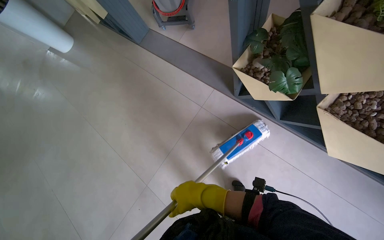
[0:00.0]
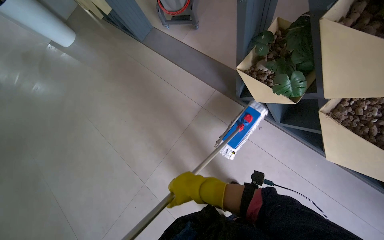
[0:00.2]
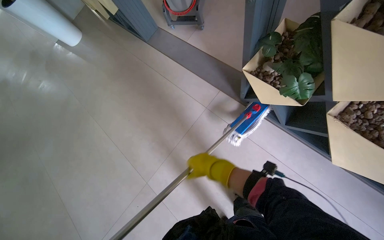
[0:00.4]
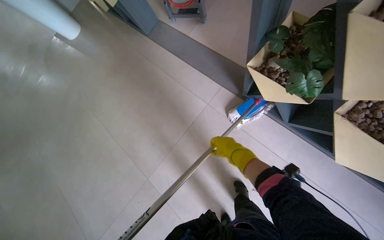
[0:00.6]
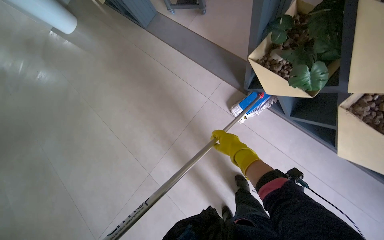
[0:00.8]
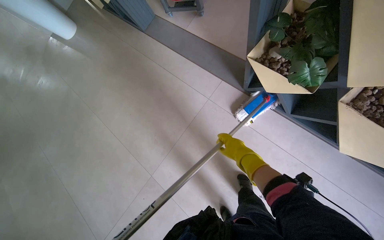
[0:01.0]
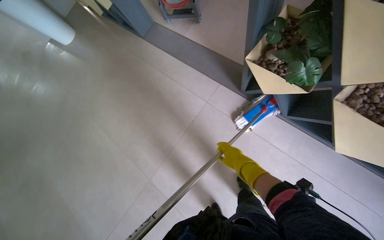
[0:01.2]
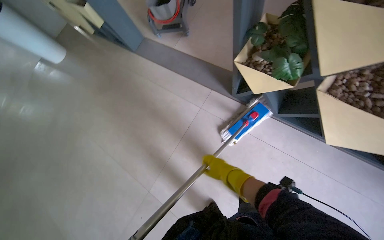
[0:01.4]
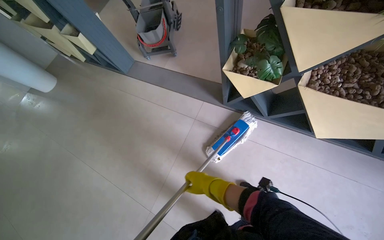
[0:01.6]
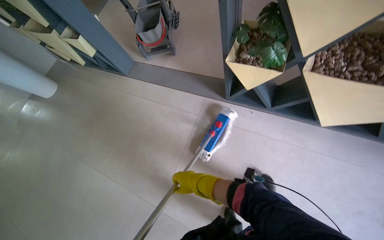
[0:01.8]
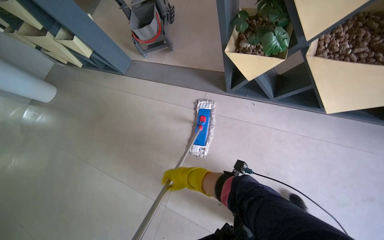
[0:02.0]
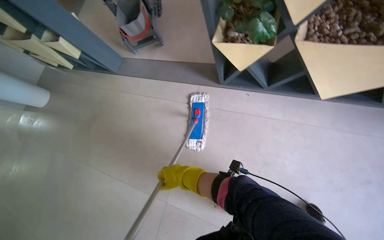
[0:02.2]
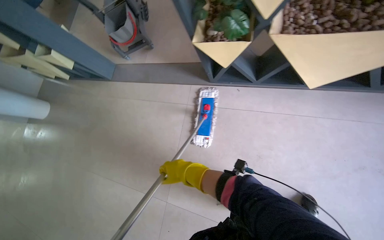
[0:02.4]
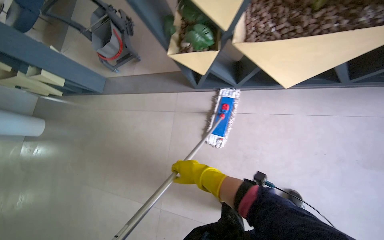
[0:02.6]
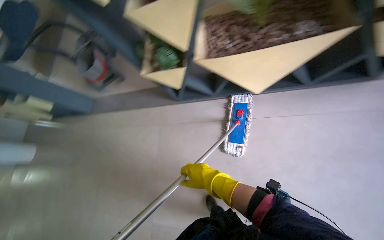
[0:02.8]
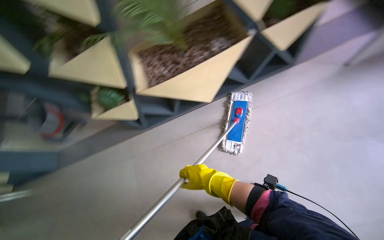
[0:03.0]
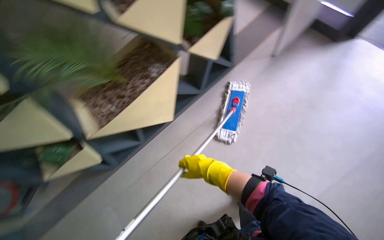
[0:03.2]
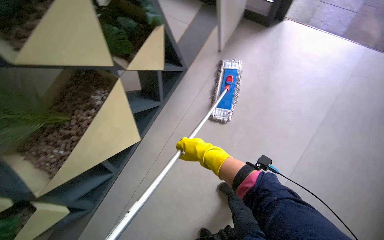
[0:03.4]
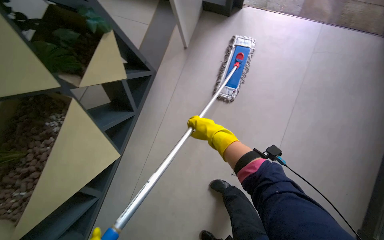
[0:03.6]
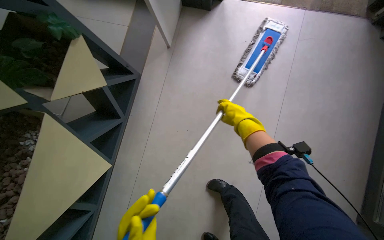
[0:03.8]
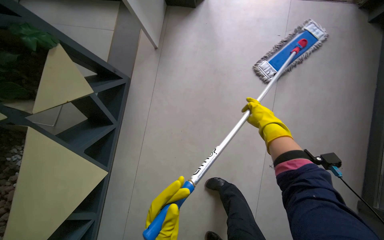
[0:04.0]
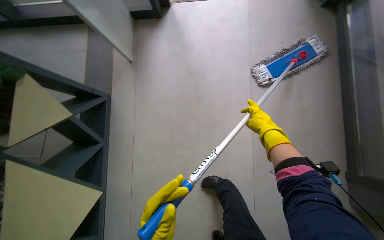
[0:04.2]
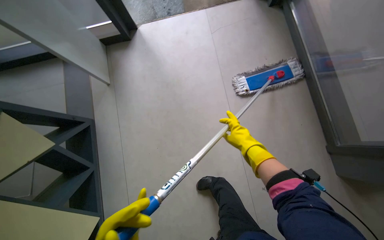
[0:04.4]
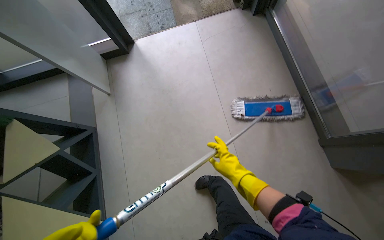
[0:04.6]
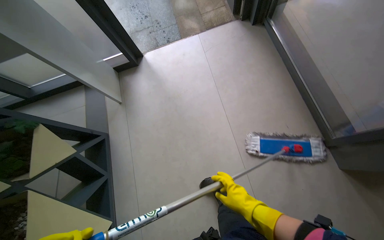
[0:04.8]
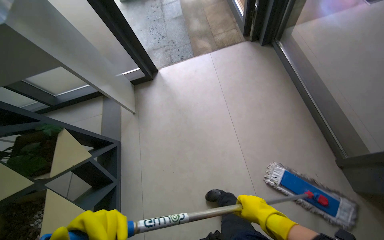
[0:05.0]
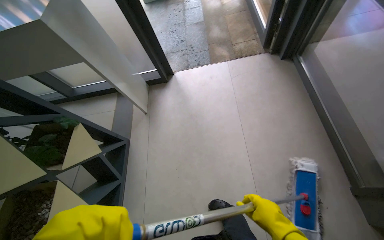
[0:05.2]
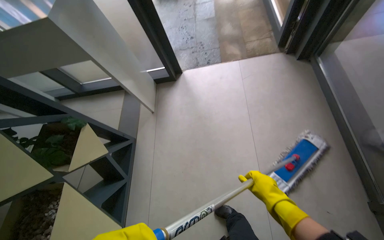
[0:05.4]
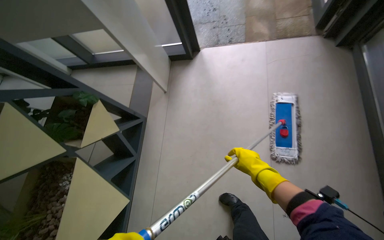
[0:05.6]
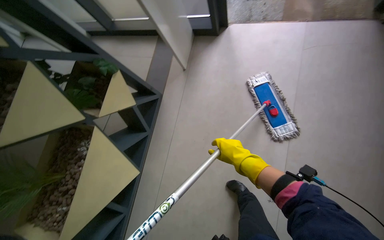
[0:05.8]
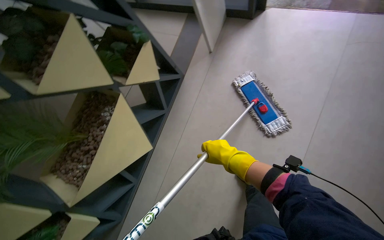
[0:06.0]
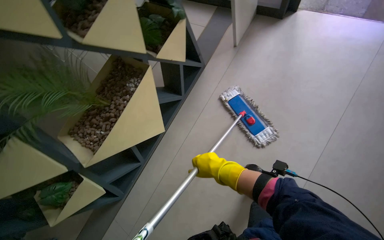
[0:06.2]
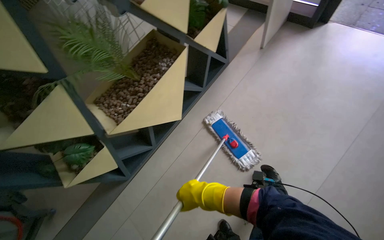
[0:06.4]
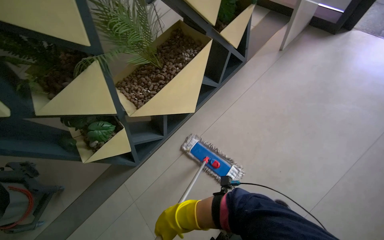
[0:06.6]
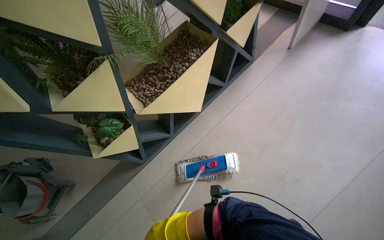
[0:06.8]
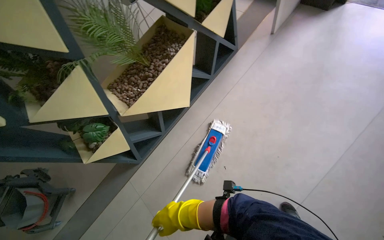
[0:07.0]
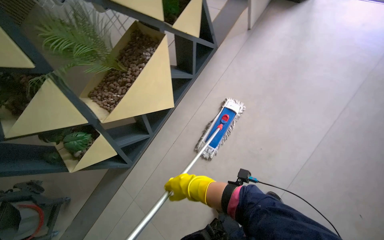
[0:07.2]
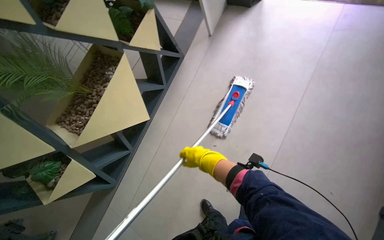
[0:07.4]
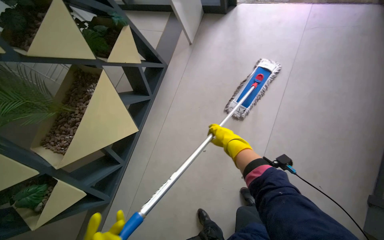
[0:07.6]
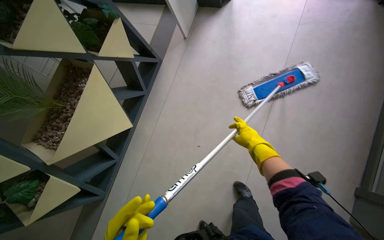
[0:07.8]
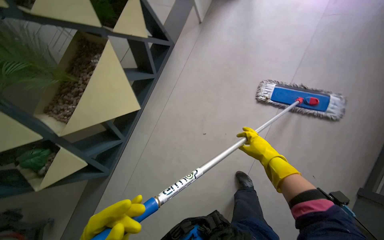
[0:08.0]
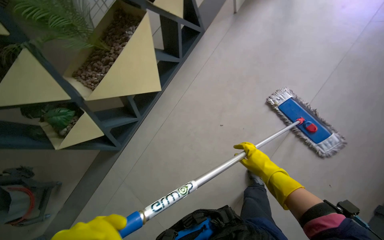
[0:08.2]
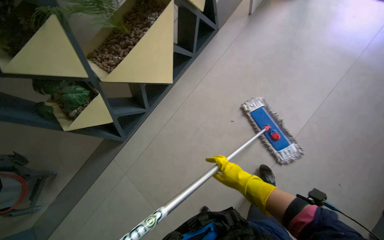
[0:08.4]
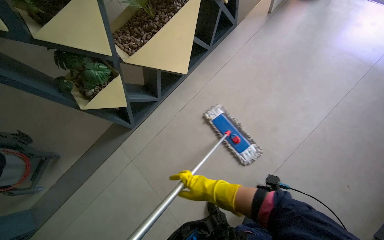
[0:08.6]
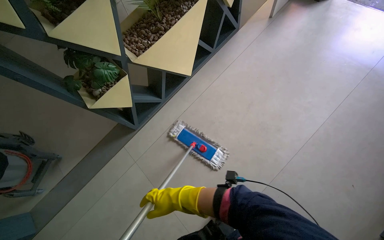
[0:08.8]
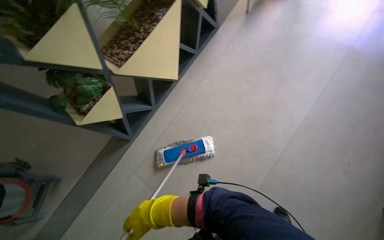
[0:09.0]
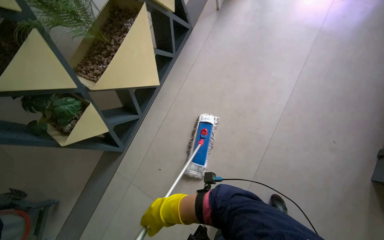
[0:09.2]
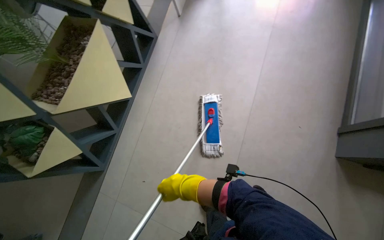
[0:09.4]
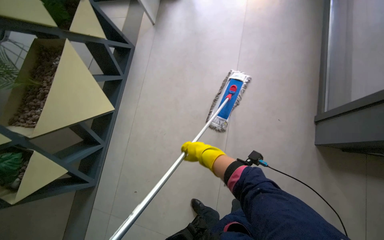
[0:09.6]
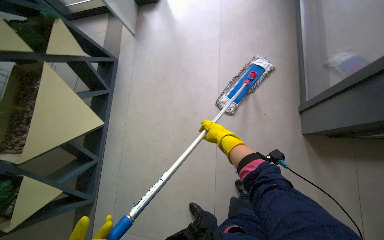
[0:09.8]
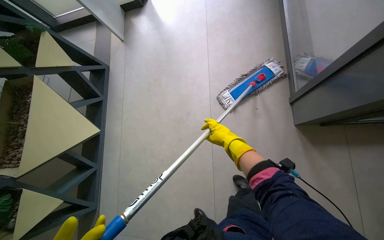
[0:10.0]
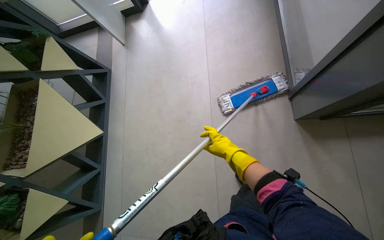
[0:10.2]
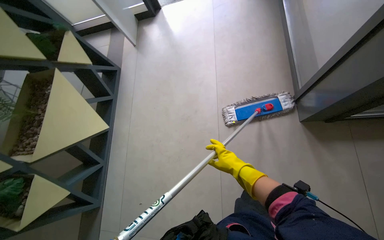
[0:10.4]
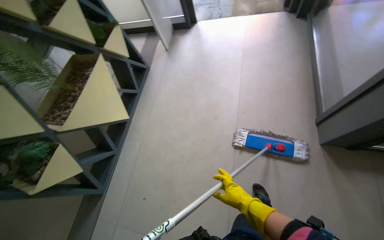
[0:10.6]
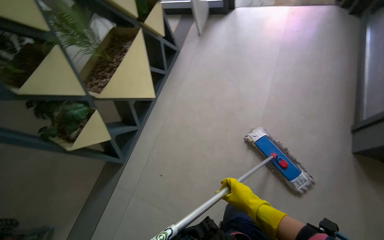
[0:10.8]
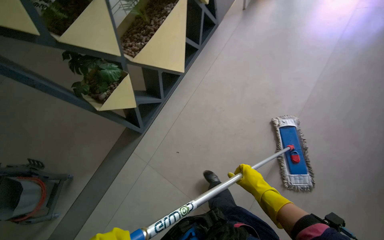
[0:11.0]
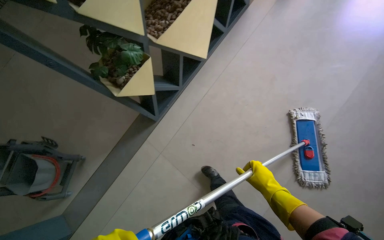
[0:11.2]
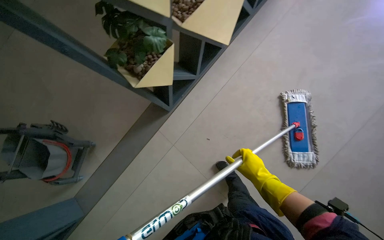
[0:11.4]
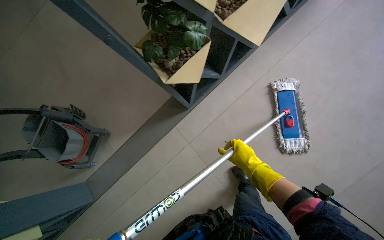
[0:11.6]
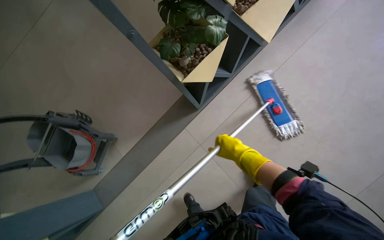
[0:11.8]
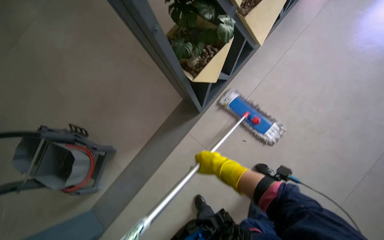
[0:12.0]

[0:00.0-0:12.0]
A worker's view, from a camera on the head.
Job: mopping floor.
The whole recording: Mopping entrance floor. The worker mops the floor in the building's entrance area, both inside and outside the doors.
0:00.0 to 0:01.6: The right hand shifts about 10 cm farther from the camera, and travels to the right and back again, approximately 10 cm each way.
0:01.6 to 0:03.0: The camera travels roughly 60 cm. The scene turns about 45 degrees counterclockwise in the picture.
0:03.0 to 0:04.4: The head travels roughly 40 cm. The wearer's head swings roughly 70 degrees to the right.
0:04.4 to 0:06.0: The wearer's head swings approximately 35 degrees to the left.
0:07.6 to 0:09.0: The camera travels roughly 50 cm.
0:09.0 to 0:10.4: The camera travels about 50 cm. The scene turns approximately 35 degrees counterclockwise in the picture.
0:10.4 to 0:12.0: The camera is carried approximately 1 m. The camera pitches downward, by roughly 15 degrees. Everything in view rotates some 40 degrees clockwise.

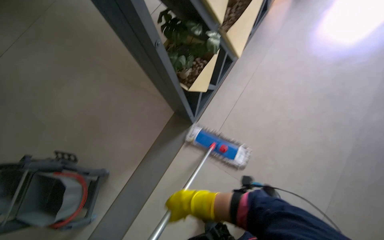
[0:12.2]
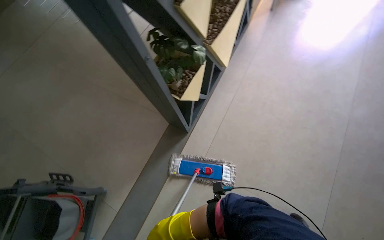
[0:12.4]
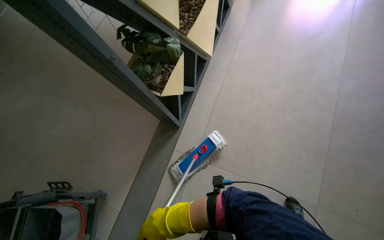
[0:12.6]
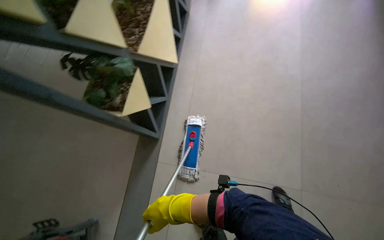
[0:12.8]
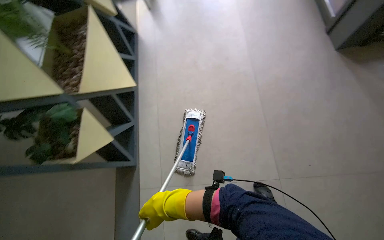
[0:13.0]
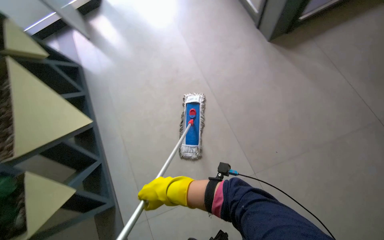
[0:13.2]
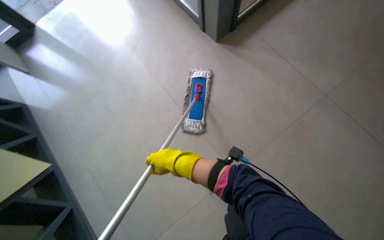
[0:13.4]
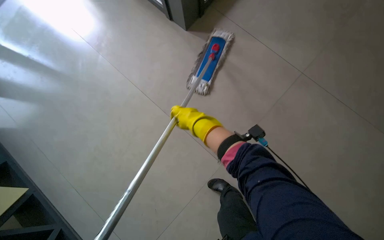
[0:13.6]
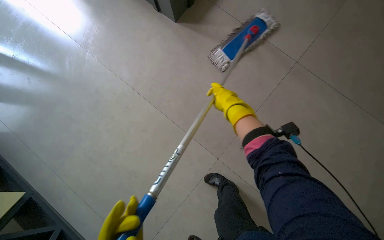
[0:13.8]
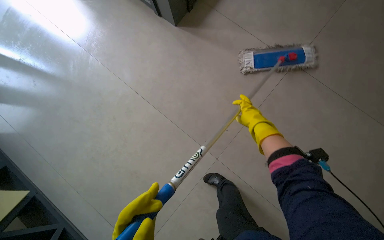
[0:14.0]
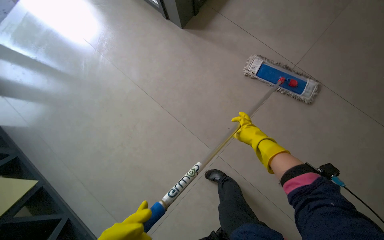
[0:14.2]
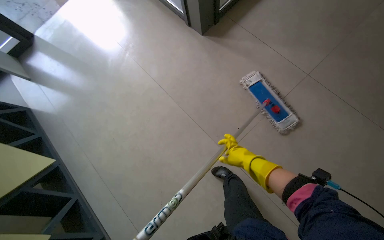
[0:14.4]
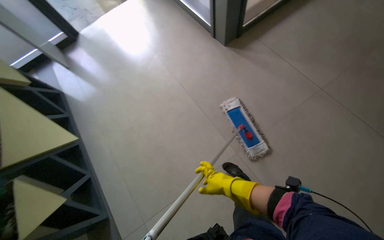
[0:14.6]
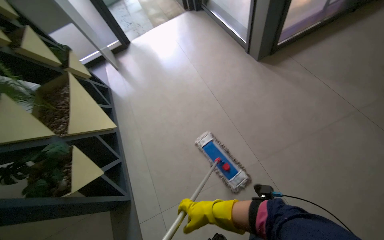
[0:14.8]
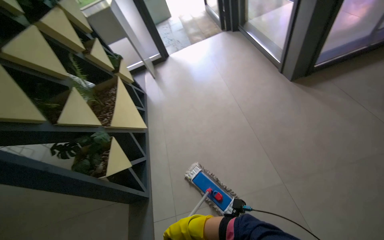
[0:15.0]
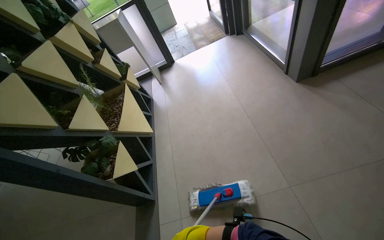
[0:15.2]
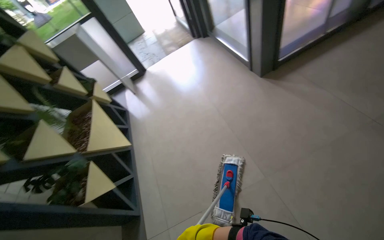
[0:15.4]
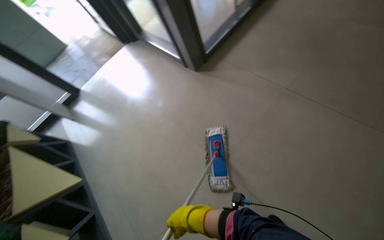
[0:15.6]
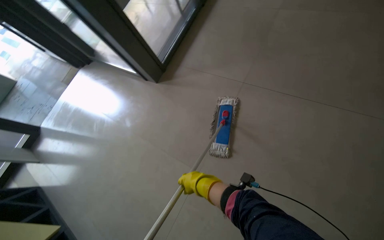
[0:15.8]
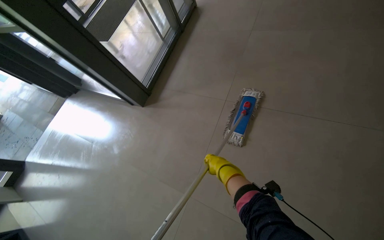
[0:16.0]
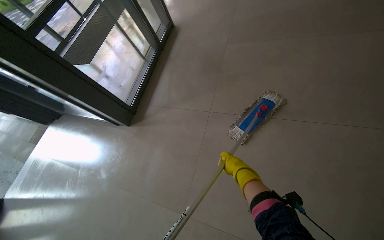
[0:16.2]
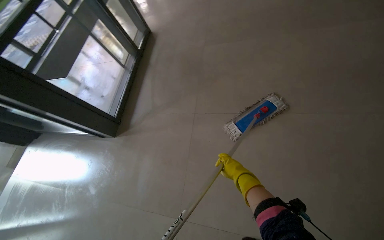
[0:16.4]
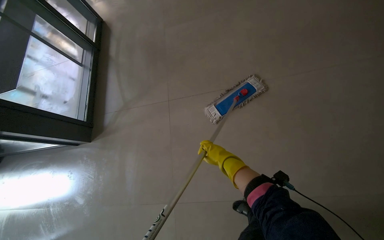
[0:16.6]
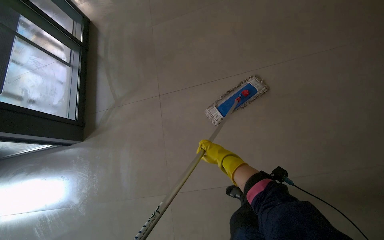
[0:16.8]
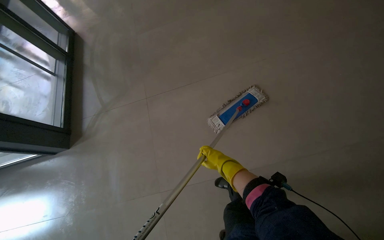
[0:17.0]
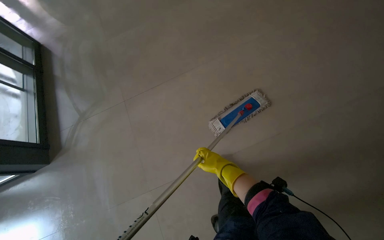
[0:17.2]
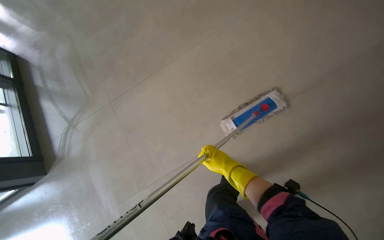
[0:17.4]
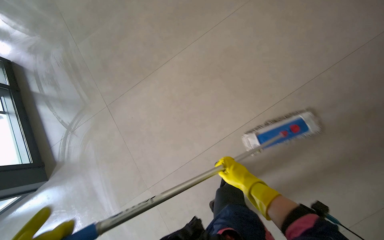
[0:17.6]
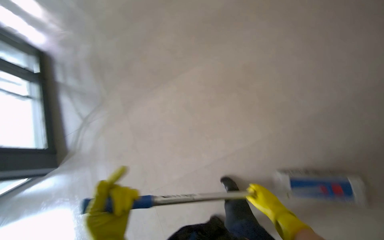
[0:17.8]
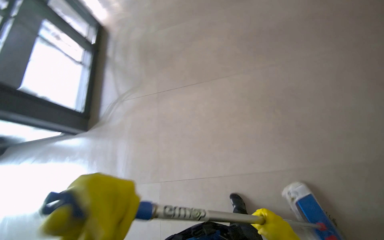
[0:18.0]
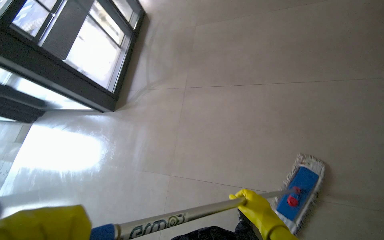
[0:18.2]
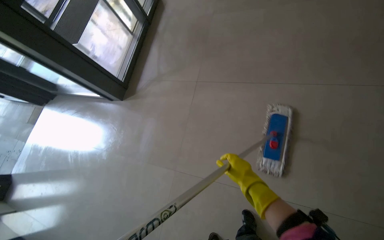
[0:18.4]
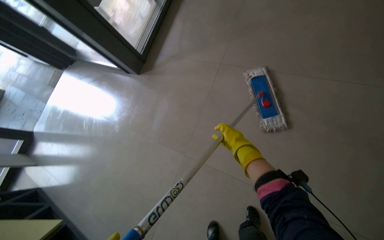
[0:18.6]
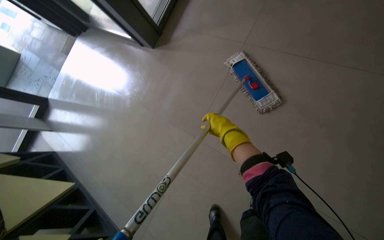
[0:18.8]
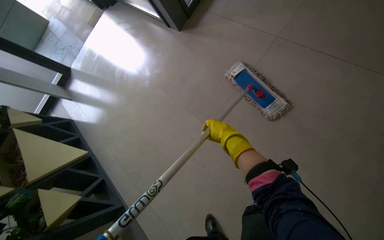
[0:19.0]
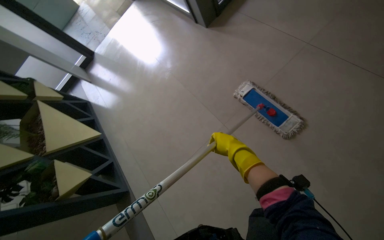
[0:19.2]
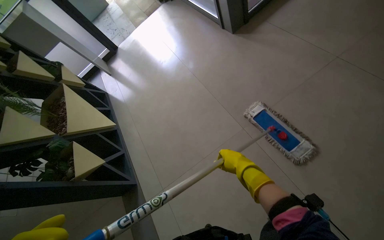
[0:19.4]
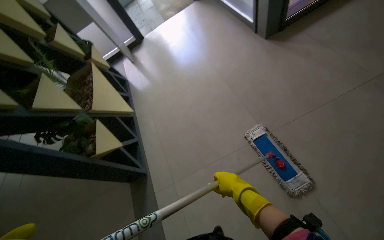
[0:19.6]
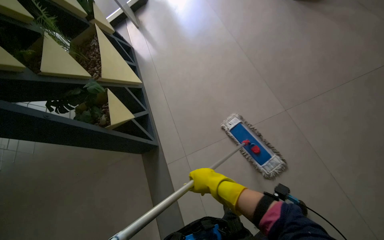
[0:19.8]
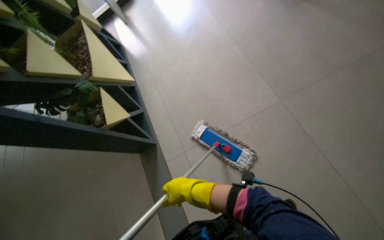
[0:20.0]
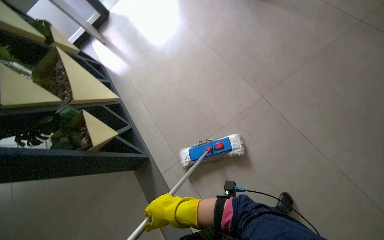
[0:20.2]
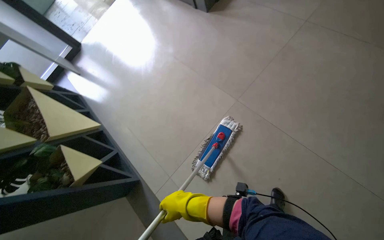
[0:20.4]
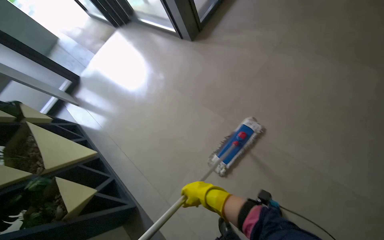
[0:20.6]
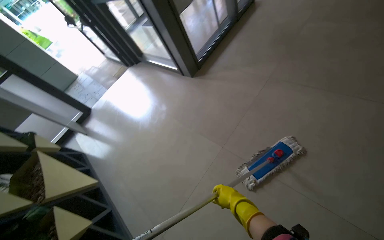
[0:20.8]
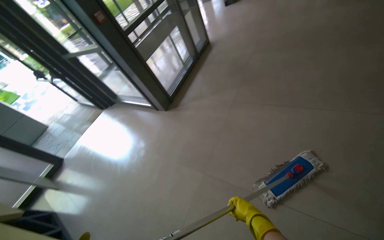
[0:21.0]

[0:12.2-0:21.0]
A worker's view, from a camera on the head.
Job: mopping floor.
The whole recording: Mopping entrance floor. The worker mops the floor in the building's entrance area, both inside and outside the doors.
0:12.2 to 0:13.6: The wearer moves some 70 cm. The wearer's head swings about 55 degrees to the right.
0:13.6 to 0:15.2: The head rotates about 40 degrees to the left. The view tilts roughly 15 degrees upward.
0:15.2 to 0:16.6: The camera is carried roughly 90 cm. The head rotates approximately 80 degrees to the right.
0:18.0 to 0:19.6: The wearer's head swings approximately 70 degrees to the left. The wearer looks roughly 25 degrees further downward.
0:19.6 to 0:21.0: The wearer's head swings some 35 degrees to the right. The camera pitches upward, by about 25 degrees.
